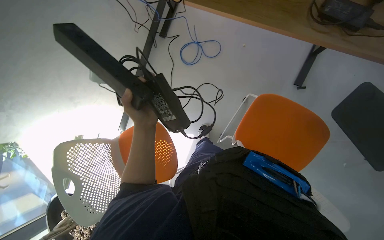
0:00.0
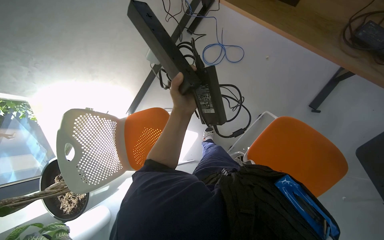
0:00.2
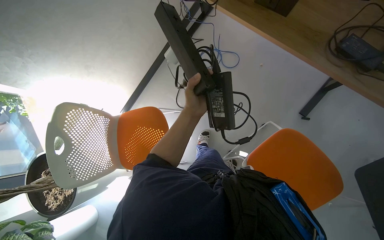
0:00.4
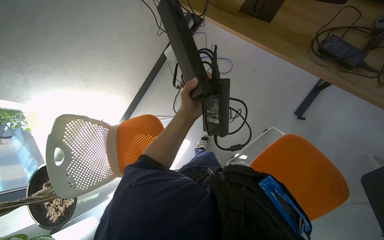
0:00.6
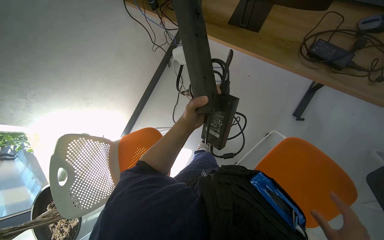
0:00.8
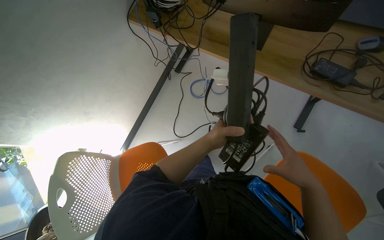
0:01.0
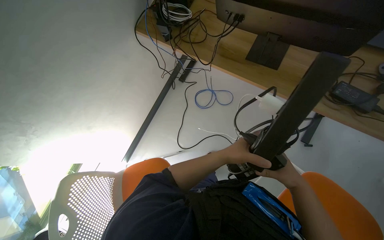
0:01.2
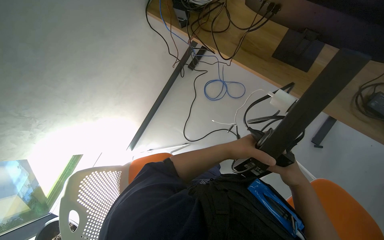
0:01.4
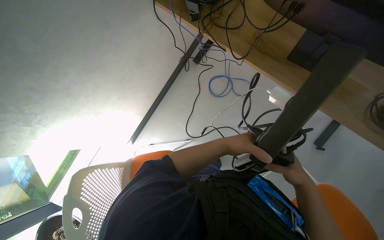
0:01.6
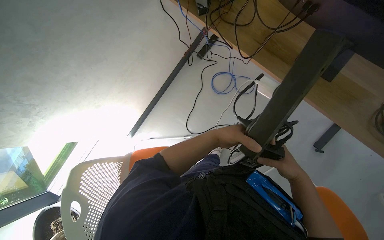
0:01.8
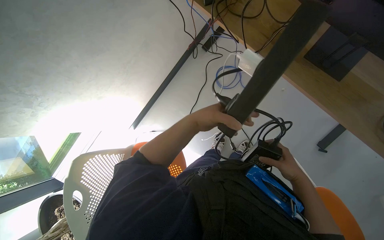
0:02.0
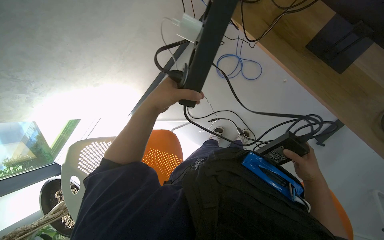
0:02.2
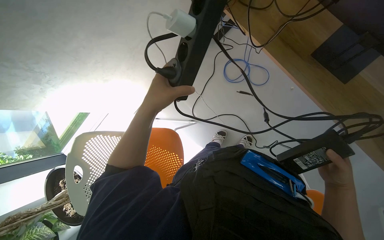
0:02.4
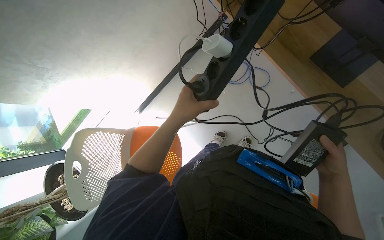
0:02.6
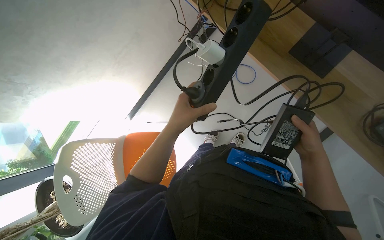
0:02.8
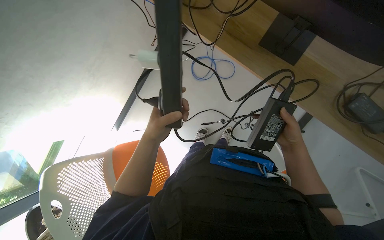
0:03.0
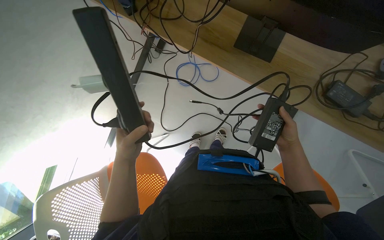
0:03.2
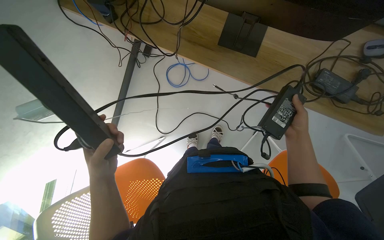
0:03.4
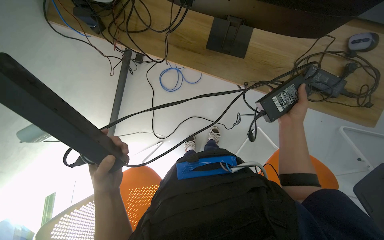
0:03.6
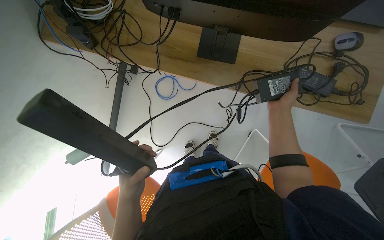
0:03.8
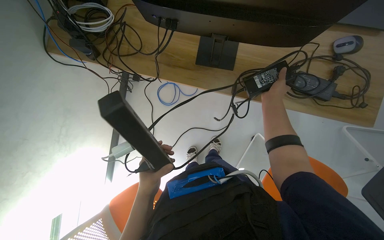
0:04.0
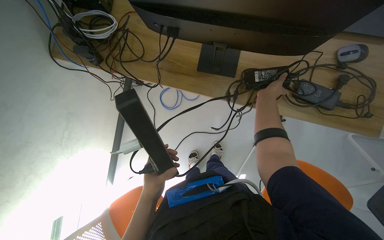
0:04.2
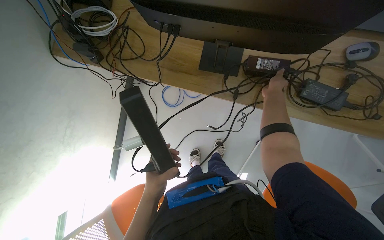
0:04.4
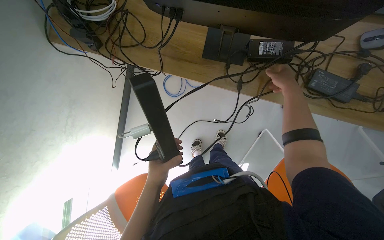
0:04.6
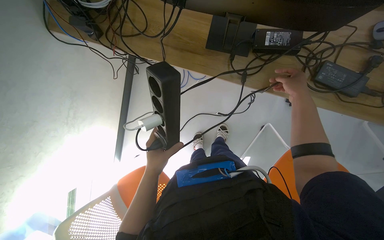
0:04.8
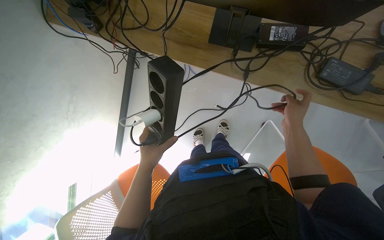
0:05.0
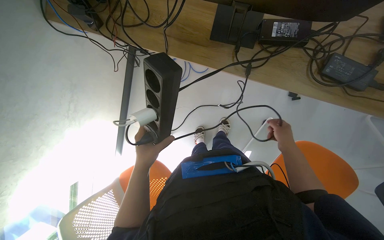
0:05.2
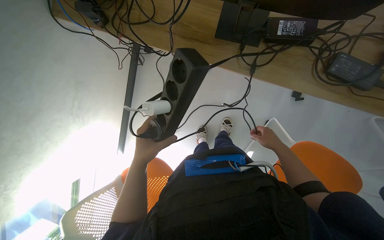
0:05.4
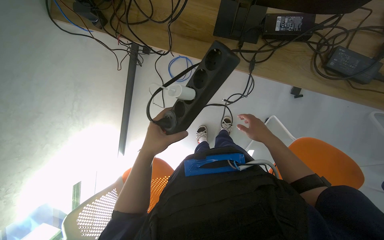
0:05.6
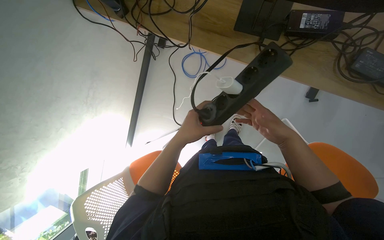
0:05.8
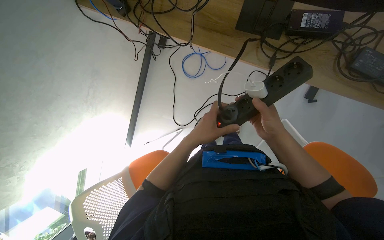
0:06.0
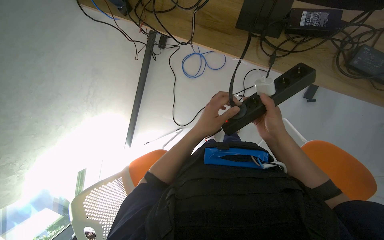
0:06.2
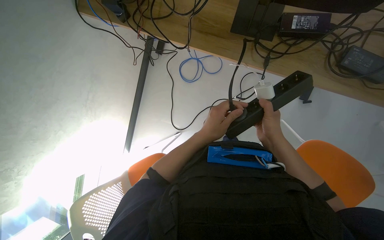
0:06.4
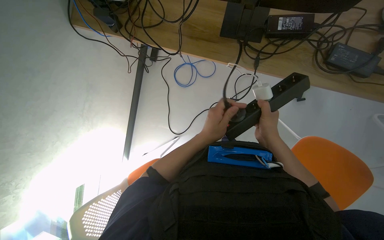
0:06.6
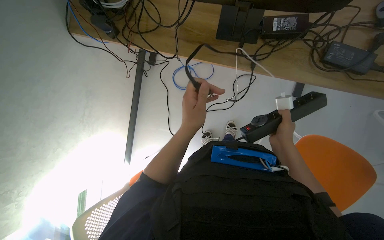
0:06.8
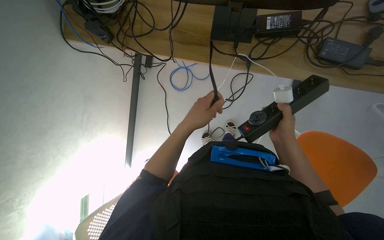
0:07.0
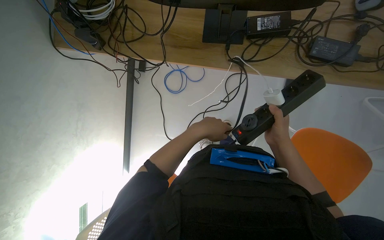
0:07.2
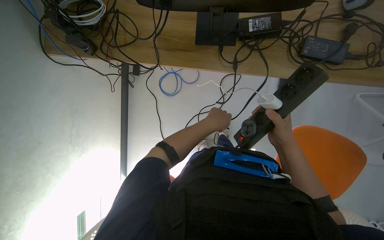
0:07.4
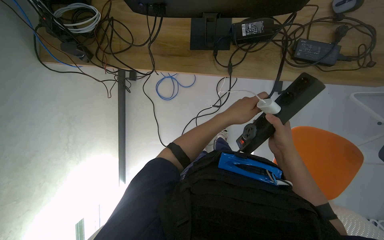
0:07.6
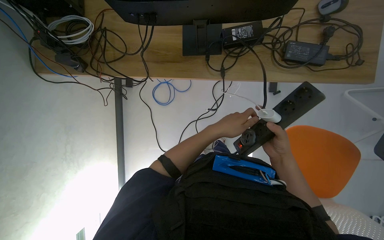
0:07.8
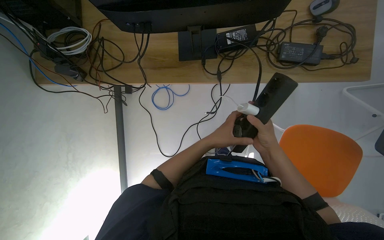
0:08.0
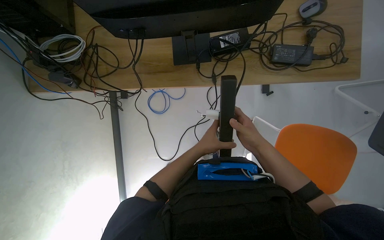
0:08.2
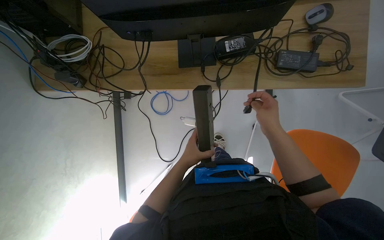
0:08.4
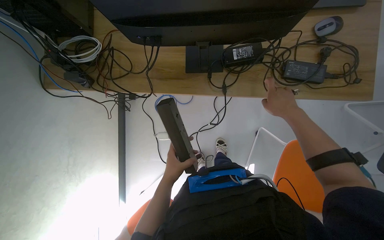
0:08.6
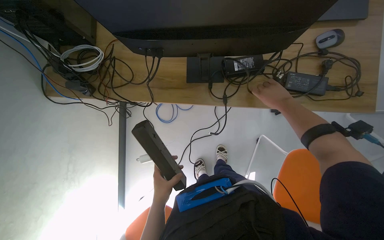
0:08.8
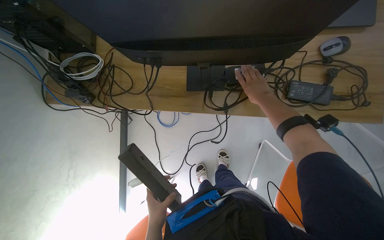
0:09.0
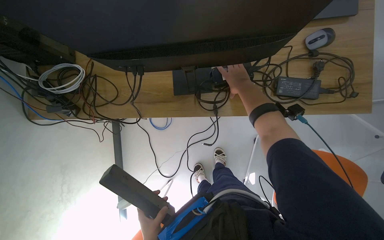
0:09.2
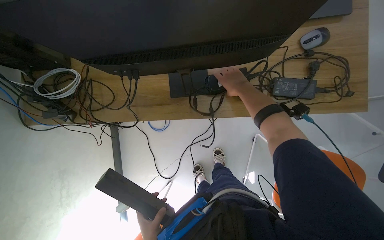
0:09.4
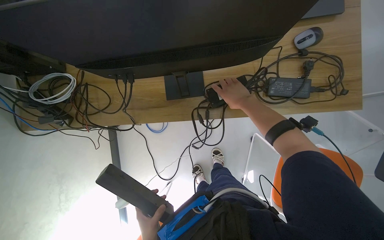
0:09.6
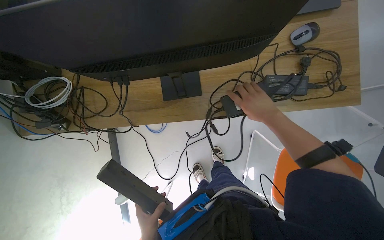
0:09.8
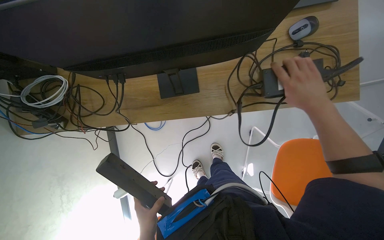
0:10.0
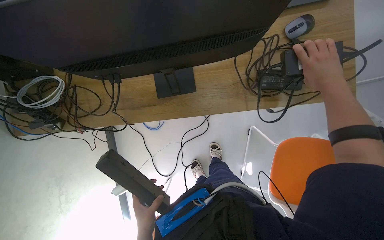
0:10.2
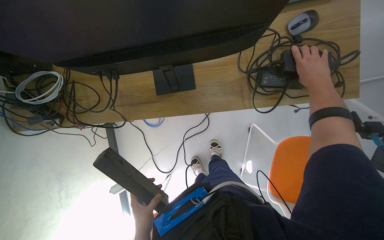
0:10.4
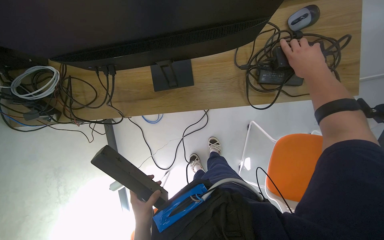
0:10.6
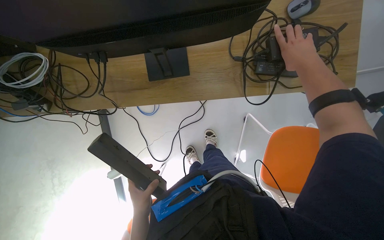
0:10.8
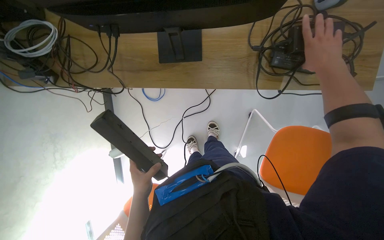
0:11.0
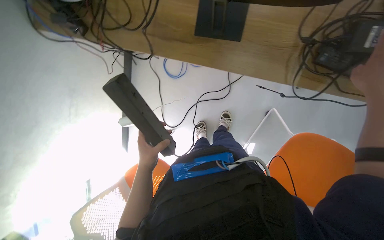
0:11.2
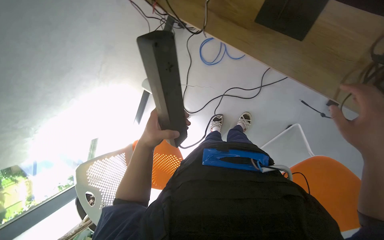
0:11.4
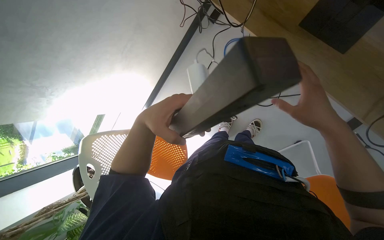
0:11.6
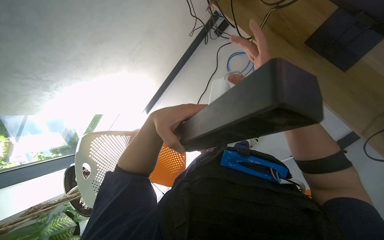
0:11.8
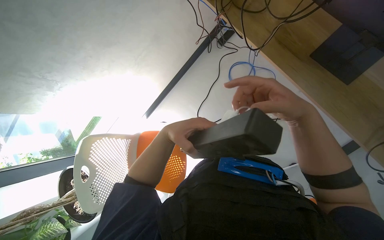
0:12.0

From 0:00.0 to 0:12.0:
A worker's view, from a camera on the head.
Job: organizing items.
The whole recording: Organizing power strips and cables. The worker organizes power strips and cables under a desk.
From 0:00.0 to 0:01.6: The camera travels about 40 cm.
From 0:01.6 to 0:03.0: The right hand heads up the picture, covering roughly 10 cm. The left hand is displaced nearer to the camera by about 10 cm.
From 0:03.0 to 0:04.4: The right hand goes approximately 20 cm up the picture.
From 0:04.4 to 0:06.0: The right hand moves down the picture and to the left, roughly 30 cm.
From 0:06.0 to 0:07.6: The left hand is displaced to the right and up the picture by roughly 20 cm. The right hand is displaced to the right by some 10 cm.
From 0:07.6 to 0:09.0: The right hand heads up the picture, covering approximately 30 cm, while the left hand moves down the picture and to the left, roughly 30 cm.
From 0:09.0 to 0:10.4: The right hand heads to the right, covering about 25 cm.
From 0:10.4 to 0:12.0: The camera pitches downward, by about 15 degrees. Everything in view rotates approximately 50 degrees clockwise.

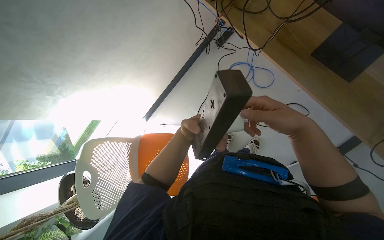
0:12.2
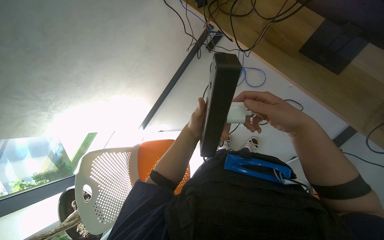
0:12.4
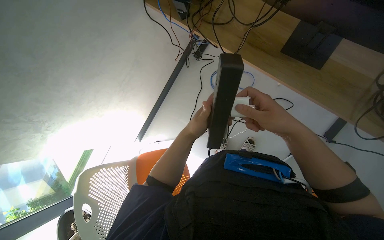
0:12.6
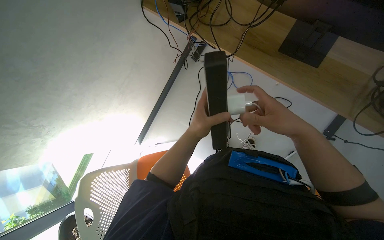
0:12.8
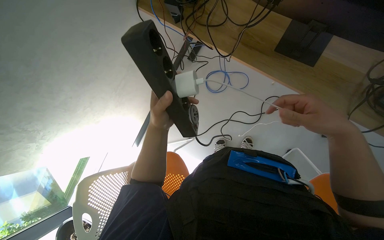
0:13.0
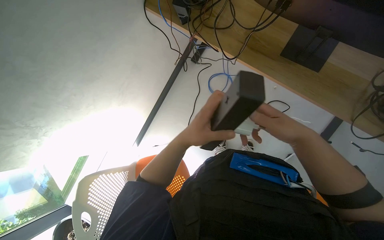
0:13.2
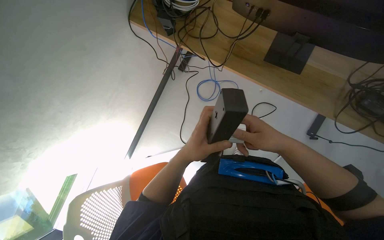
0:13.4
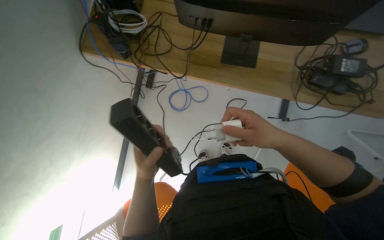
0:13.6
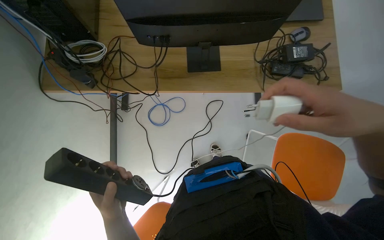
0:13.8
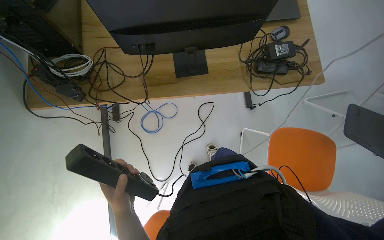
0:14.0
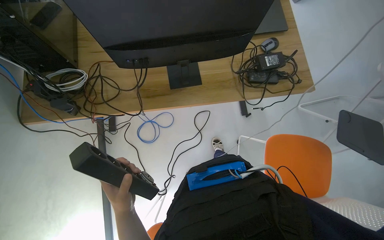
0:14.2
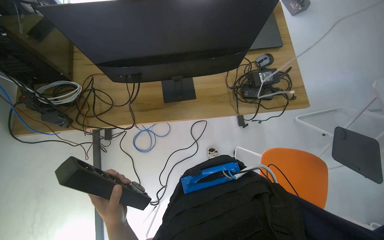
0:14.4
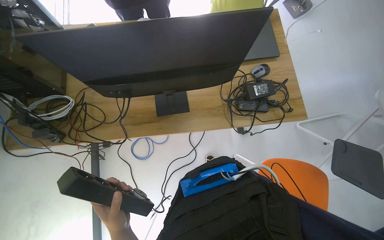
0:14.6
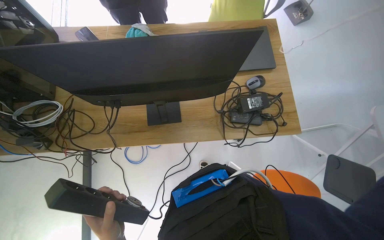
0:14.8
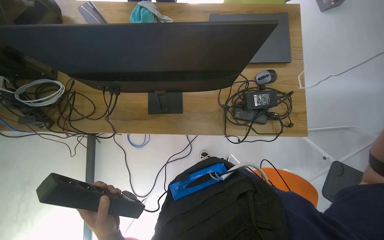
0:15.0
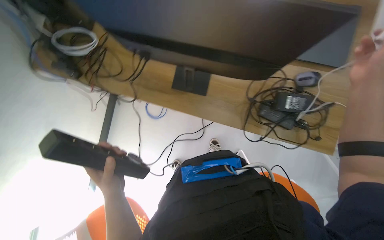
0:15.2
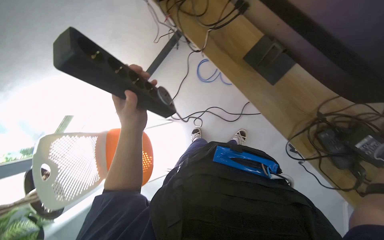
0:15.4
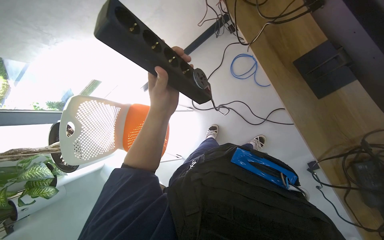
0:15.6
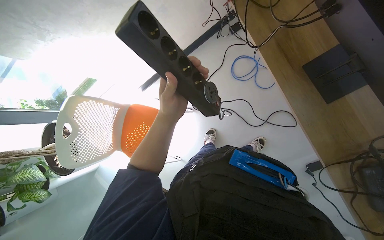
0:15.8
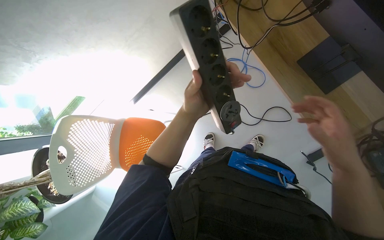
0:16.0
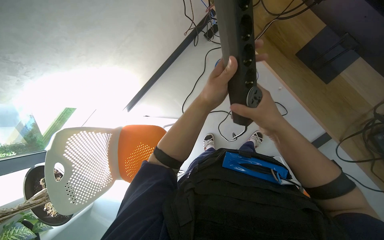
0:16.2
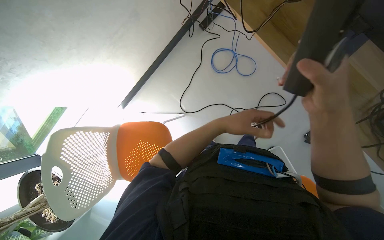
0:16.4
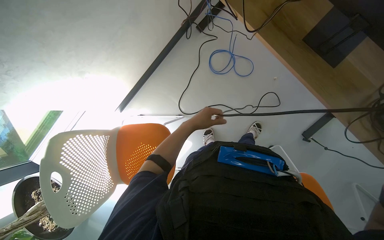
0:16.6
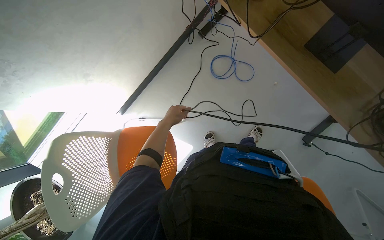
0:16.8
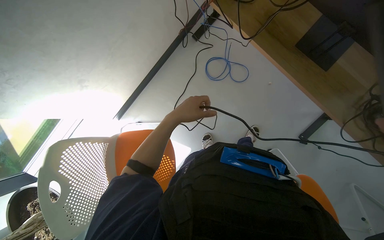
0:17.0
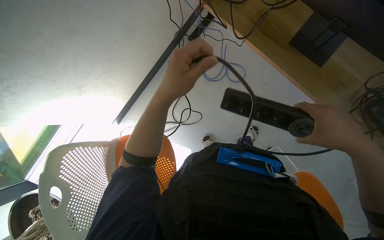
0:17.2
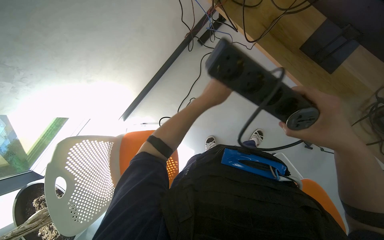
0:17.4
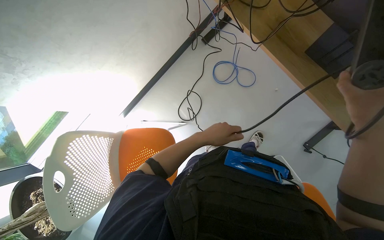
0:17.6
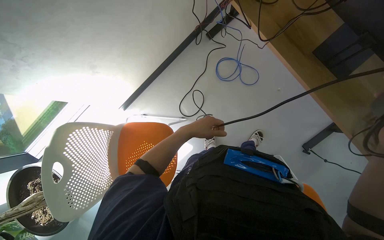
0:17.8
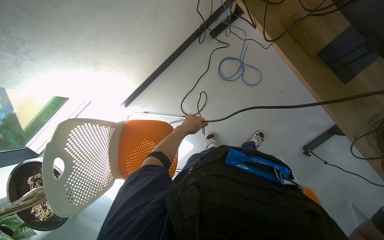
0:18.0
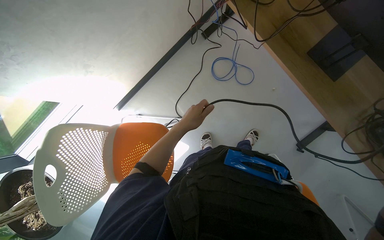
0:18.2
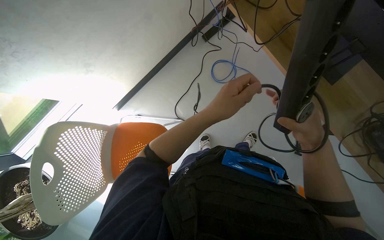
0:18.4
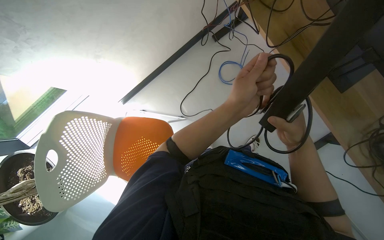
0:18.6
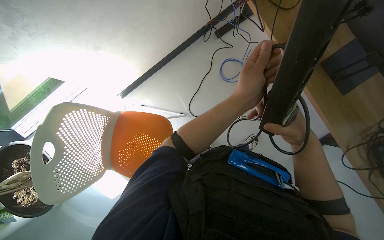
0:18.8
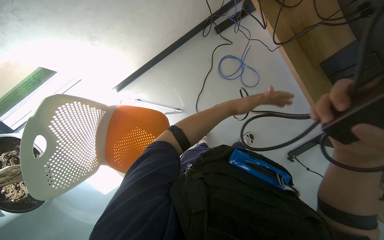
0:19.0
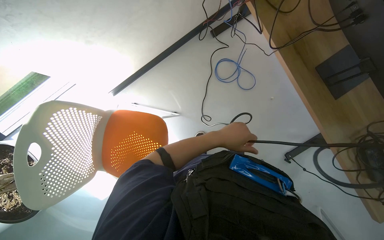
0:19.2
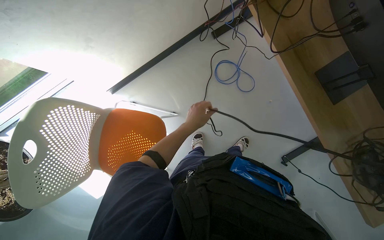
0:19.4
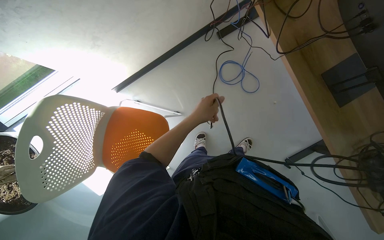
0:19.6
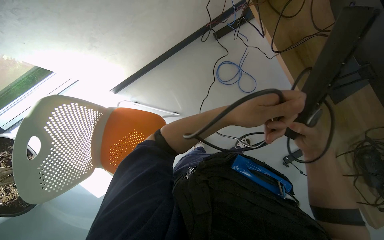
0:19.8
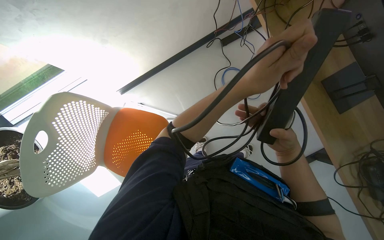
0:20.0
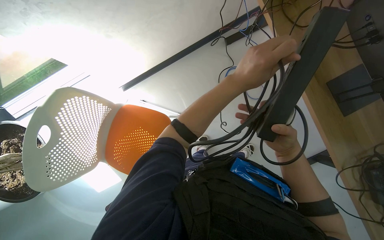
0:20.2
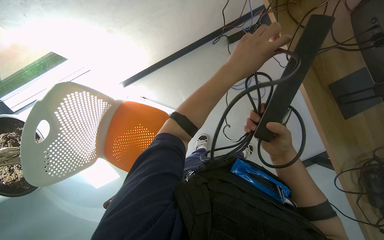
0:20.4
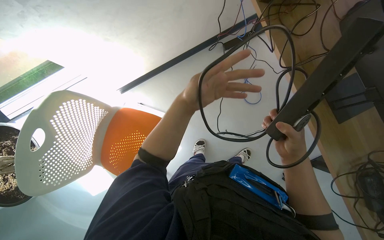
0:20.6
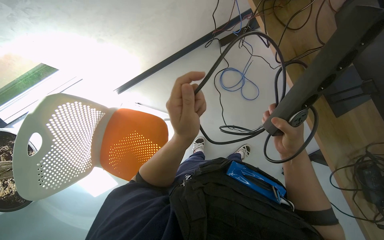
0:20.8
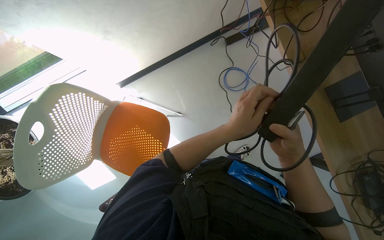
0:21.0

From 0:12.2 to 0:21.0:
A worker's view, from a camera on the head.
Job: organizing items.
The whole recording: Organizing power strips and cables. The worker organizes power strips and cables under a desk.
From 0:12.2 to 0:13.6: The head rotates roughly 35 degrees to the right. The camera pitches upward, by roughly 10 degrees. The left hand goes some 15 cm nearer to the camera.
From 0:15.2 to 0:16.6: The view tips downward by roughly 15 degrees. Everything in view rotates about 30 degrees clockwise.
From 0:16.6 to 0:18.0: The left hand moves about 25 cm nearer to the camera and comes back.
From 0:18.0 to 0:19.6: The left hand shifts some 10 cm nearer to the camera.
From 0:19.6 to 0:21.0: The left hand moves nearer to the camera and to the right, some 15 cm.
